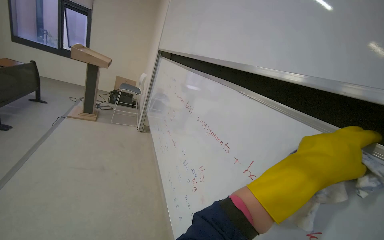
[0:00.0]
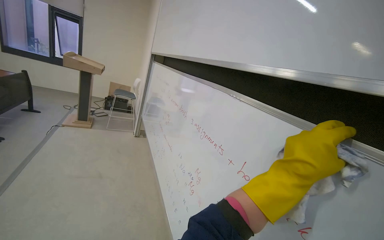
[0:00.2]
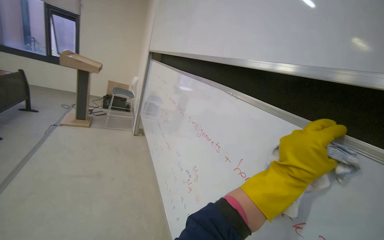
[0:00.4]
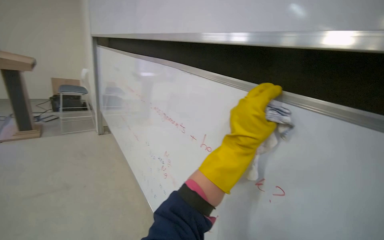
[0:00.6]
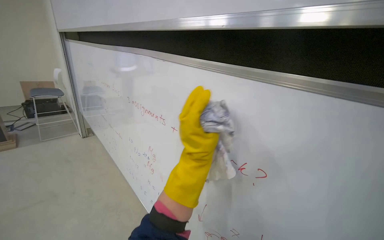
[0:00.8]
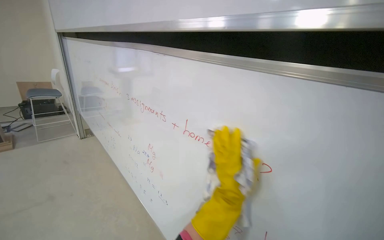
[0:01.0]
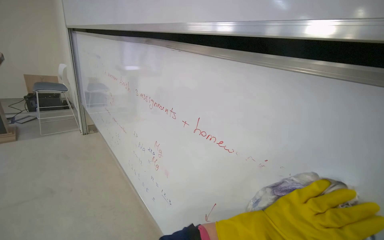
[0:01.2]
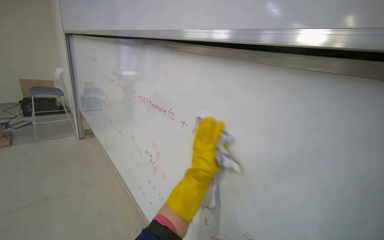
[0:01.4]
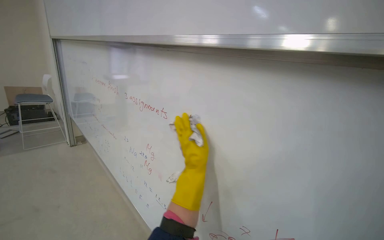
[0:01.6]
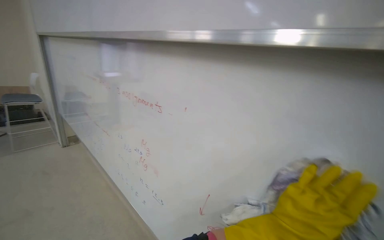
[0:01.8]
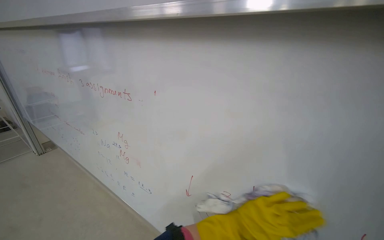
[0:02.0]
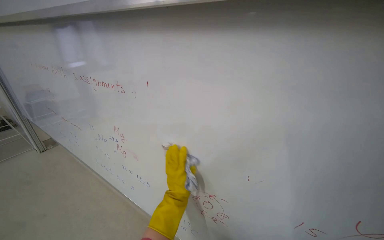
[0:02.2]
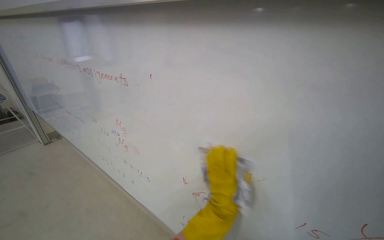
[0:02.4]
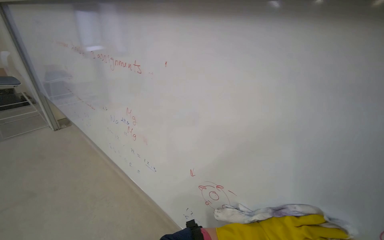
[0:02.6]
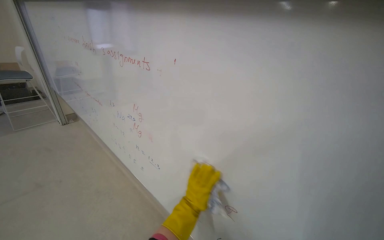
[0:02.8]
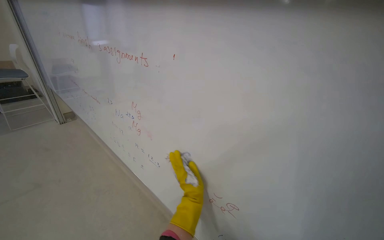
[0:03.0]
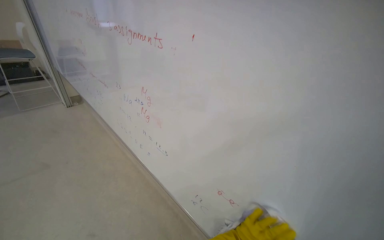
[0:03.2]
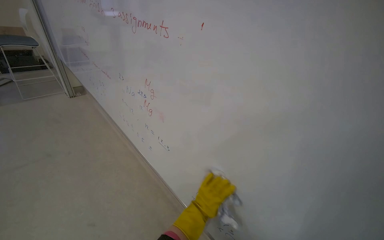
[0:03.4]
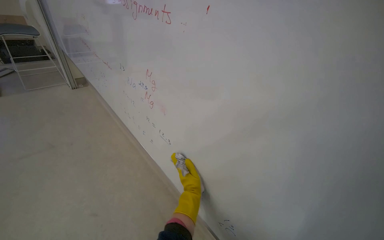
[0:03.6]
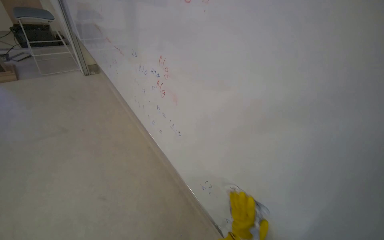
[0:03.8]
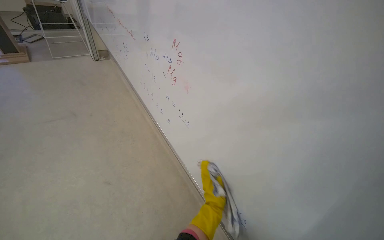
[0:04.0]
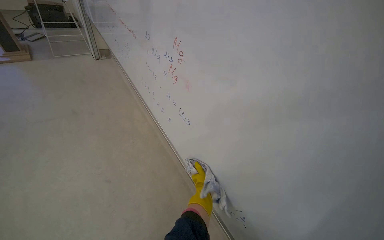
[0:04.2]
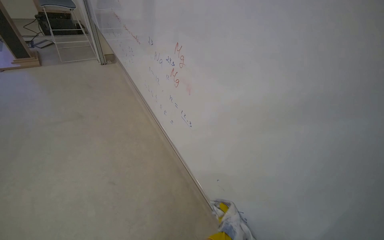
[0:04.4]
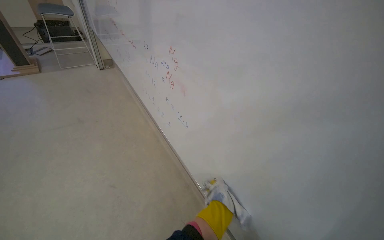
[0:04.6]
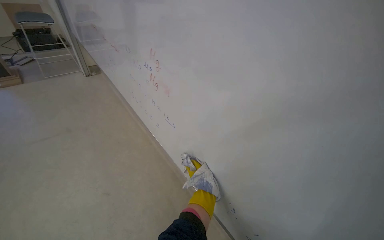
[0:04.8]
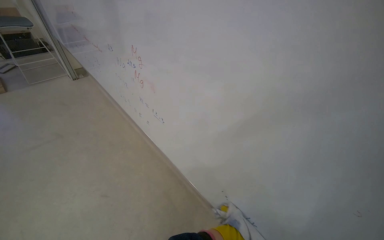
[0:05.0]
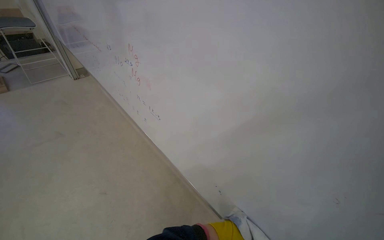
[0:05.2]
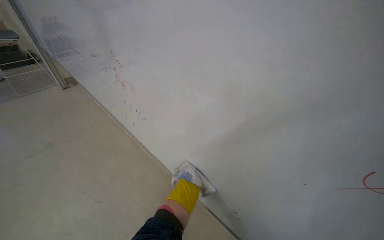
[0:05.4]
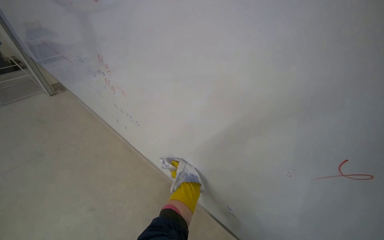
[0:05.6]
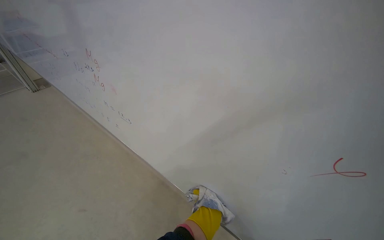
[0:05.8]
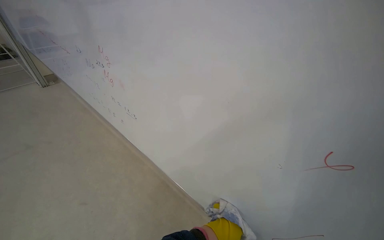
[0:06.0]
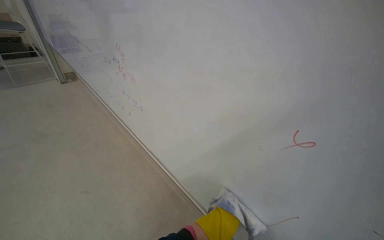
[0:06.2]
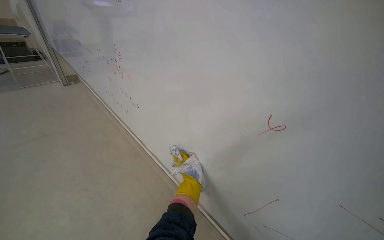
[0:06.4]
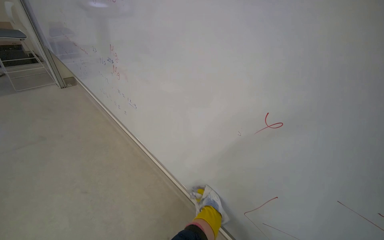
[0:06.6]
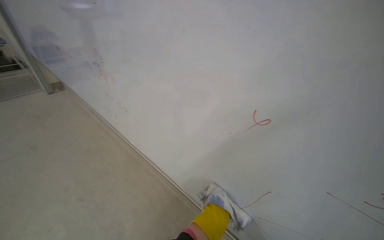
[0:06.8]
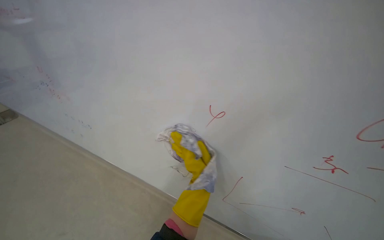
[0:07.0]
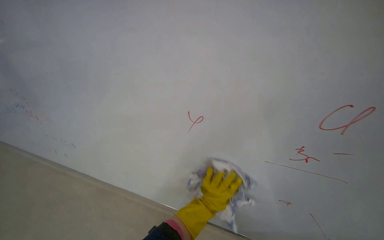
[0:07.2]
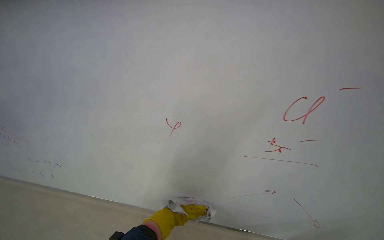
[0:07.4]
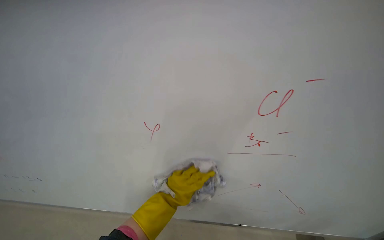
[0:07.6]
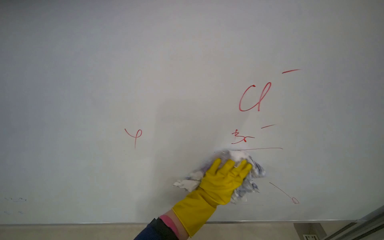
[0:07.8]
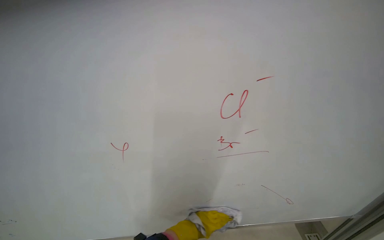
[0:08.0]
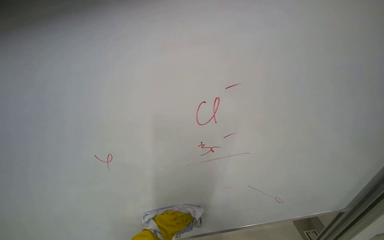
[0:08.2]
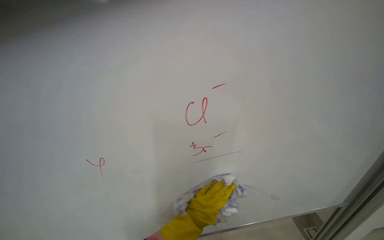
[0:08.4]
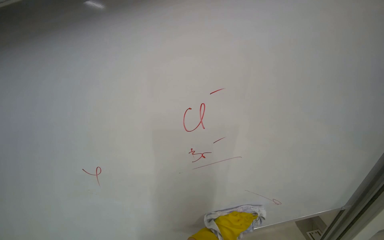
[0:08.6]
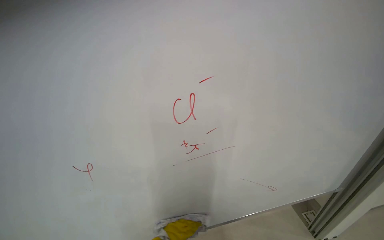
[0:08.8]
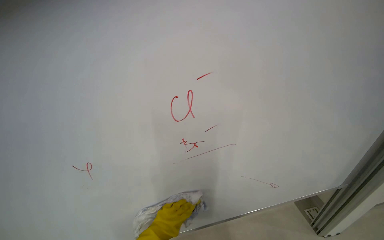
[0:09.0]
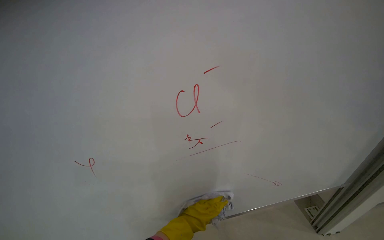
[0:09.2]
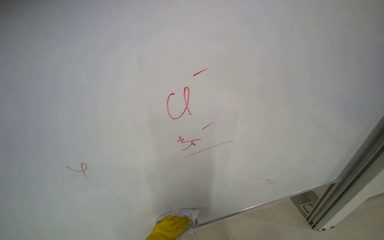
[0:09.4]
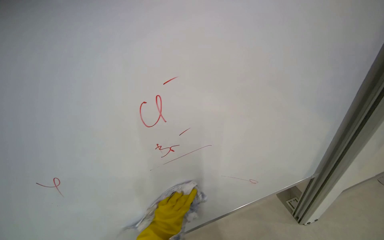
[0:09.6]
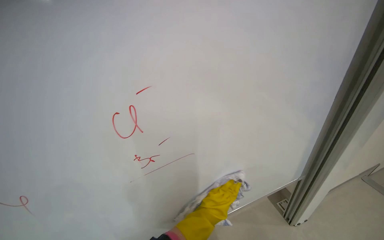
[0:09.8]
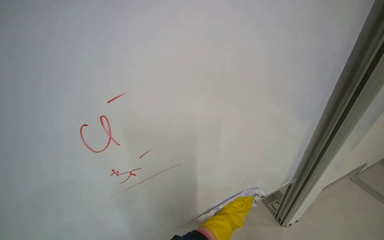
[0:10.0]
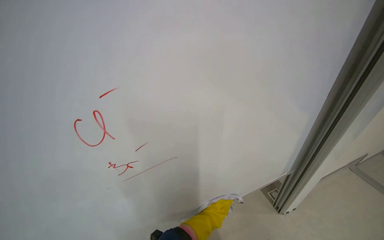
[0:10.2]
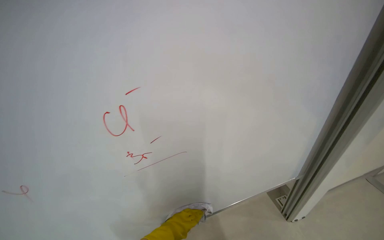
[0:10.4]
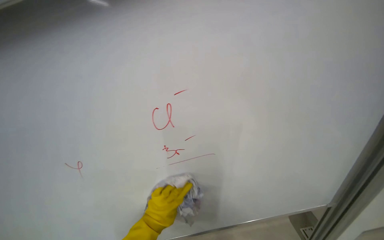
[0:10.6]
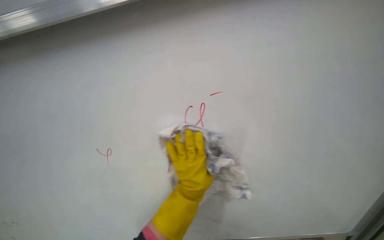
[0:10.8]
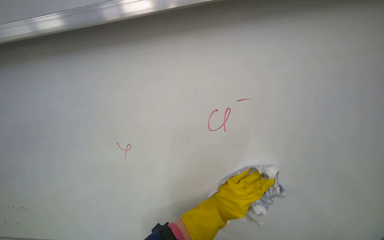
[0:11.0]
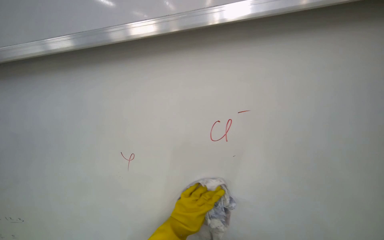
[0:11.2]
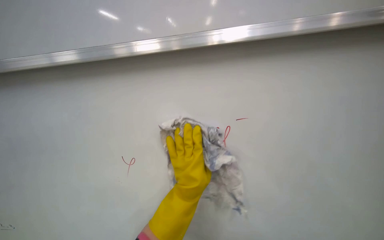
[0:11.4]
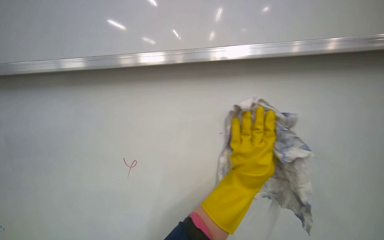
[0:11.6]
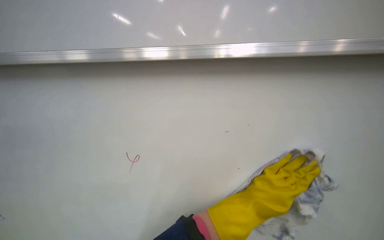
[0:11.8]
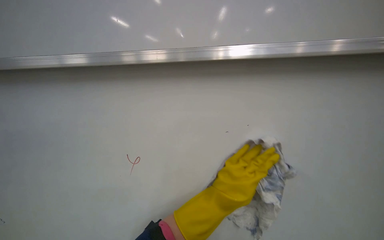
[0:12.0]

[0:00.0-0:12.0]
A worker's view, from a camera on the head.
Job: wiping surfaces.
The whole recording: Cleaning whiteboard surface. The worker cleans the whiteboard surface with a cloth.
0:00.0 to 0:01.6: The wearer's head swings roughly 30 degrees to the right.
0:03.0 to 0:04.4: The wearer looks some 15 degrees further downward. The left hand goes some 20 cm down the picture, and reaches some 15 cm farther from the camera, then returns.
0:04.4 to 0:06.0: The wearer's head swings about 20 degrees to the right.
0:06.0 to 0:07.6: The wearer looks about 25 degrees further downward.
0:07.6 to 0:09.0: The left hand shifts some 25 cm down the picture and farther from the camera.

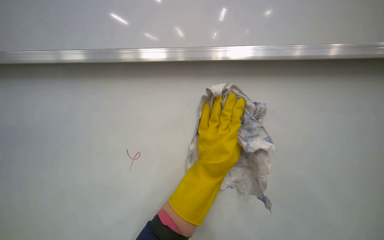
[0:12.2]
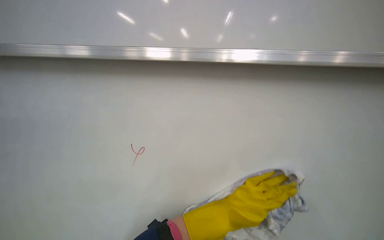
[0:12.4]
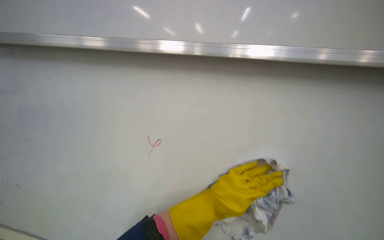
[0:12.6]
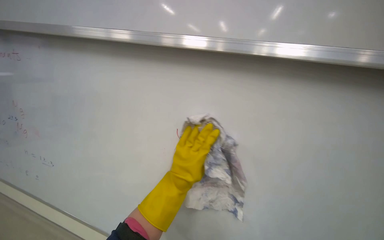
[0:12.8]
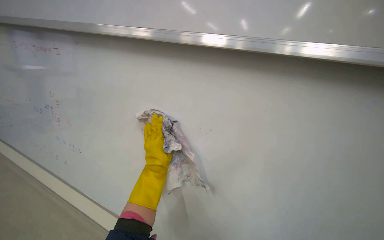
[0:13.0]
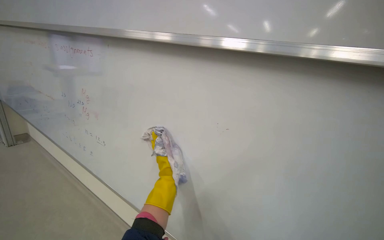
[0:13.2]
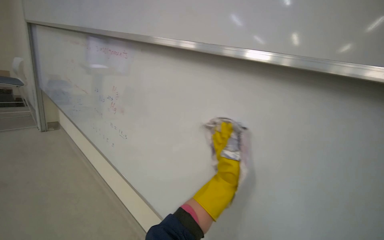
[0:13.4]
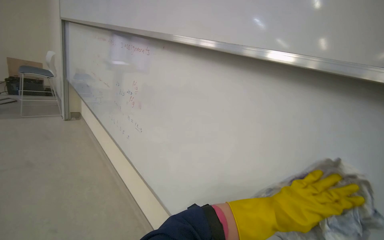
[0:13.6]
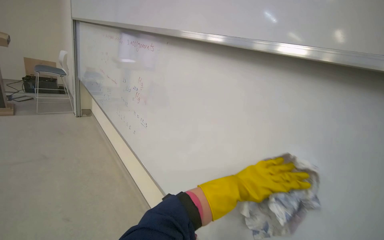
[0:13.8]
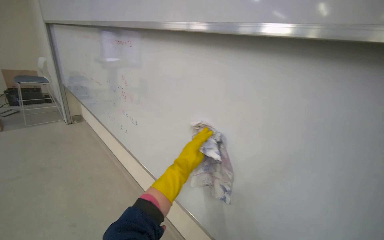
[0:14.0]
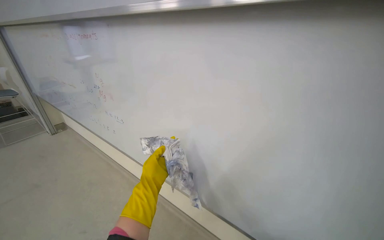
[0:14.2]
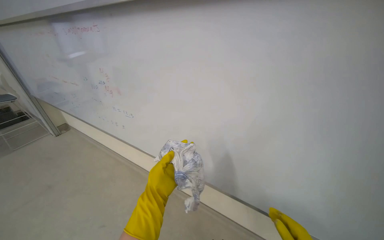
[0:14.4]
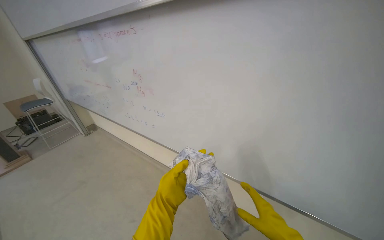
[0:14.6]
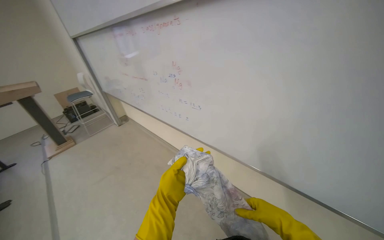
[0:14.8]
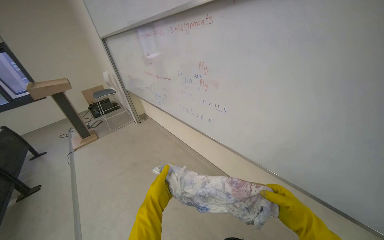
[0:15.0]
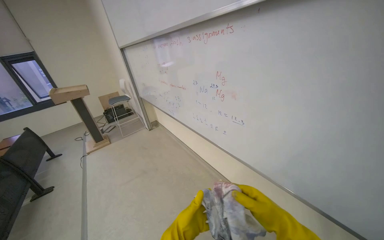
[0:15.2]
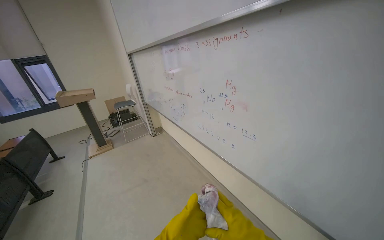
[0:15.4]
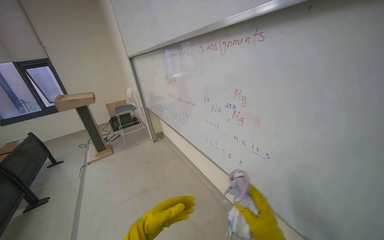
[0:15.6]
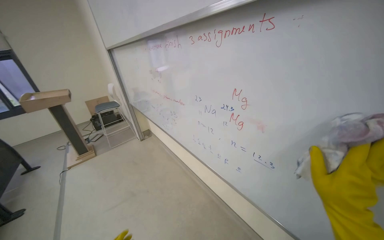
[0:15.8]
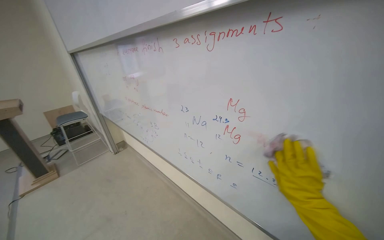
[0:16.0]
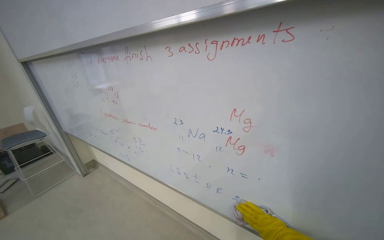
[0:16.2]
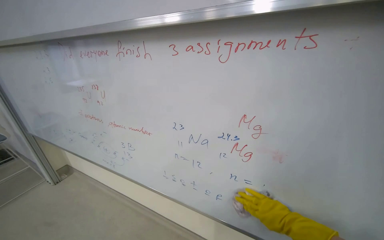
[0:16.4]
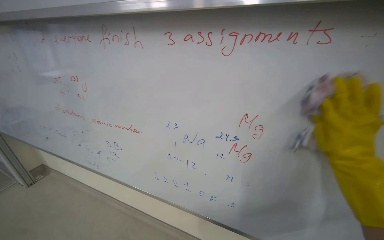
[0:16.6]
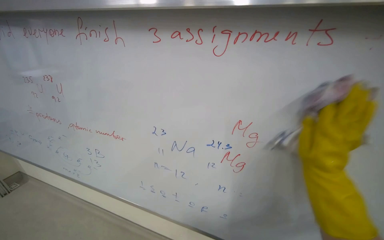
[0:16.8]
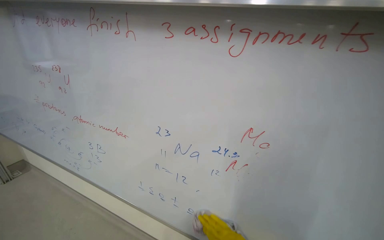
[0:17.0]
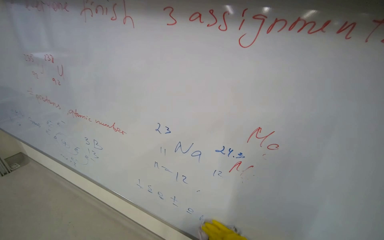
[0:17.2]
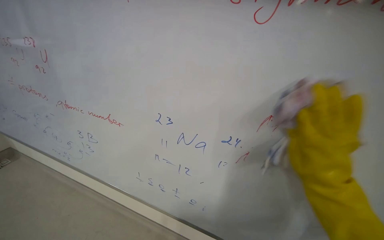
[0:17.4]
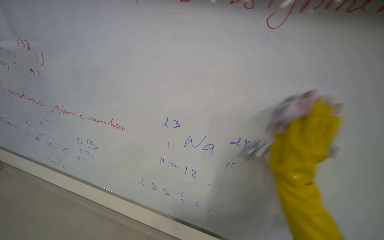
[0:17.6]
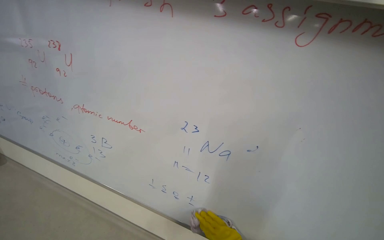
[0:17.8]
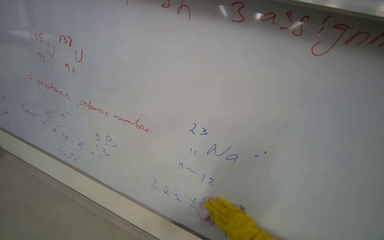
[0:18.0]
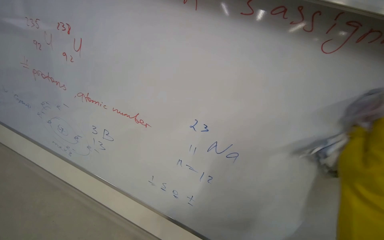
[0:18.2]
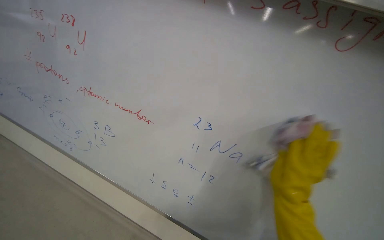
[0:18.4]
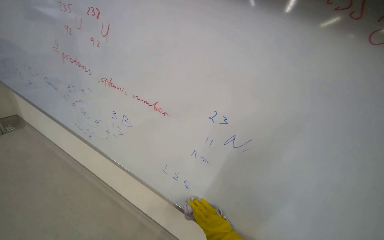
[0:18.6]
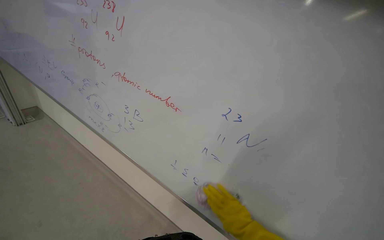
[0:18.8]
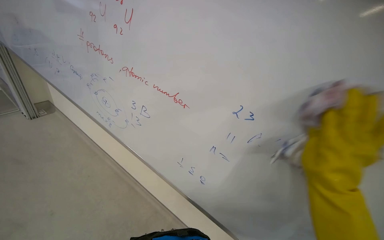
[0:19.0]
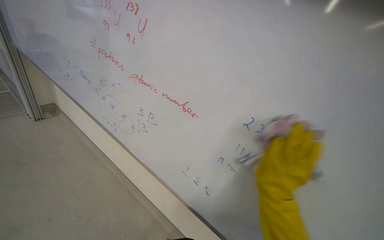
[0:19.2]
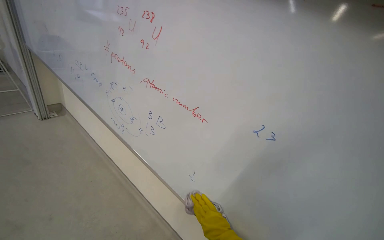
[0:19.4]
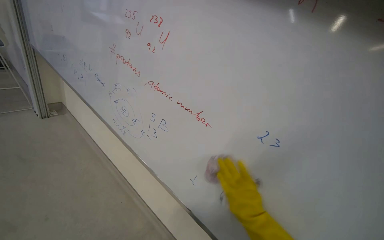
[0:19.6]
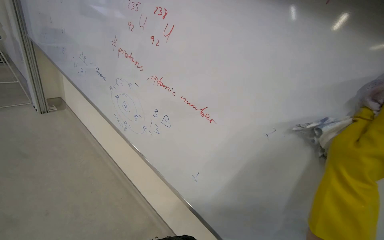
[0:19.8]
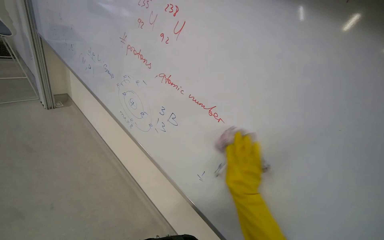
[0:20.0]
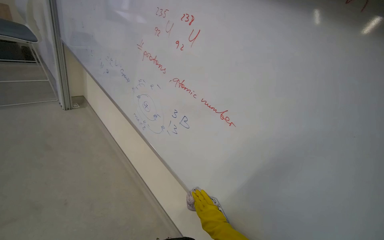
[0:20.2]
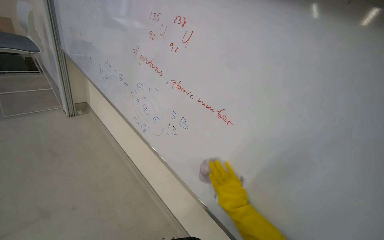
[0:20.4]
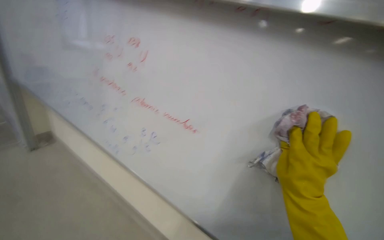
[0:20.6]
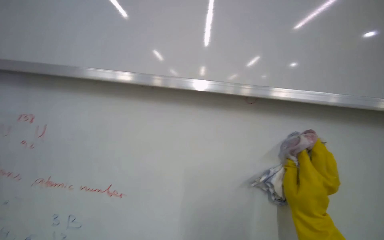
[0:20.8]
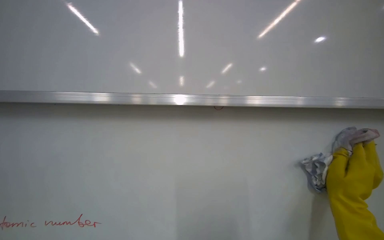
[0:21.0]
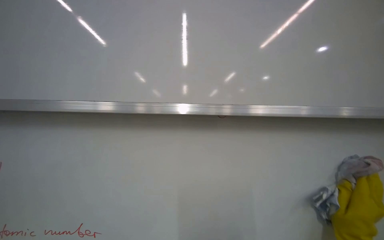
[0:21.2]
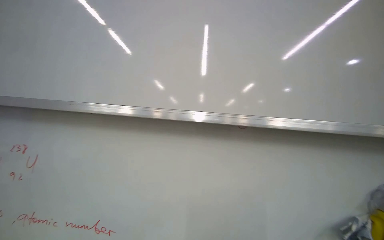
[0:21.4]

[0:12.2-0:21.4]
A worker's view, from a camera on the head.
Job: wiping surfaces.
The whole recording: Cleaning whiteboard surface. The worker cleans the whiteboard surface with a cloth.
0:13.8 to 0:15.2: The camera is aimed approximately 20 degrees further to the left.
0:15.2 to 0:16.8: The wearer moves some 70 cm. The view swings some 40 degrees to the right.
0:18.4 to 0:19.8: The head rotates roughly 20 degrees to the left. The right hand goes roughly 15 cm up the picture.
